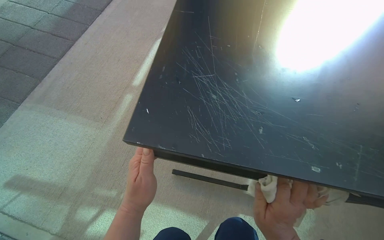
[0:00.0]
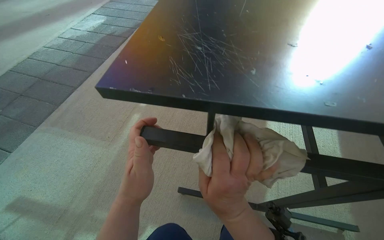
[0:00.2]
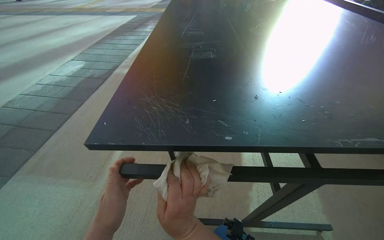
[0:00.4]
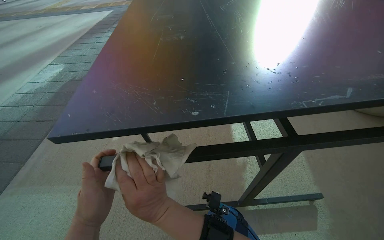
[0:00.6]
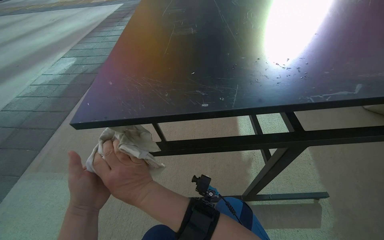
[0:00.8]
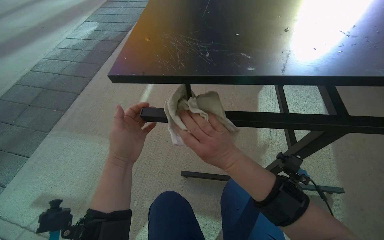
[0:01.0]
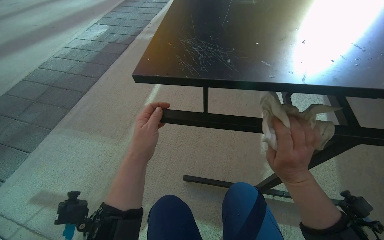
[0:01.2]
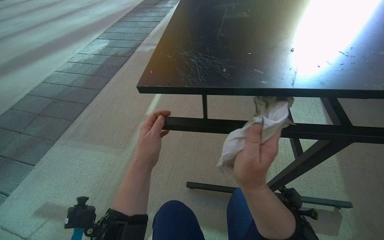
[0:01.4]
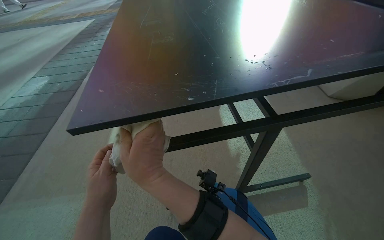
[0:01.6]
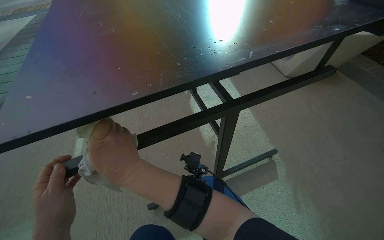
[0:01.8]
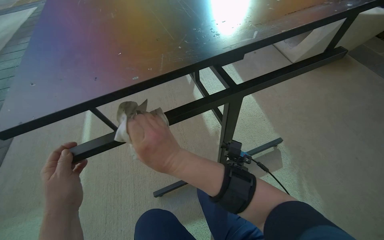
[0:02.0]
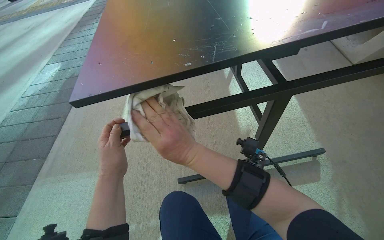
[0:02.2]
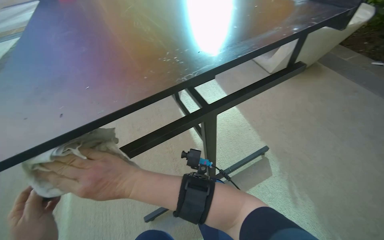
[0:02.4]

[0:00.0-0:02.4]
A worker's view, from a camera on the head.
Job: wiping surfaces.
The whole recording: Preparing cloth and wiping outdoor tables. The worker takes a cloth from the bucket, prepares it, and begins wiping multiple outdoor tables.
0:00.0 to 0:01.2: The view tilts some 15 degrees upward. The right hand reaches some 25 cm to the left, then returns.
0:01.2 to 0:02.4: The wearer's head swings some 35 degrees to the right.

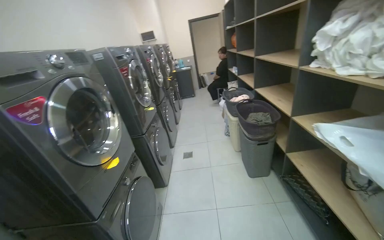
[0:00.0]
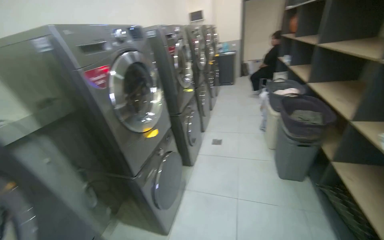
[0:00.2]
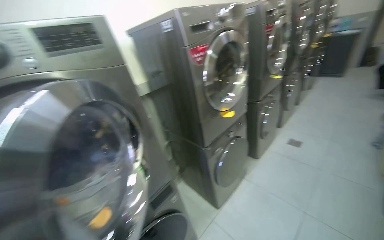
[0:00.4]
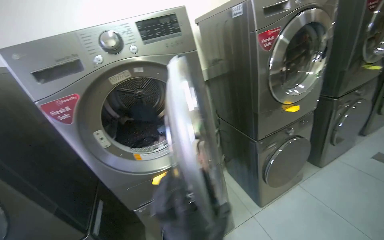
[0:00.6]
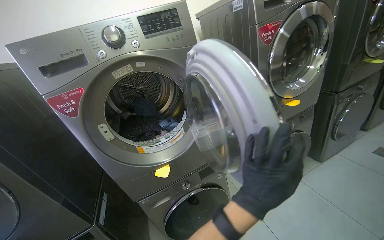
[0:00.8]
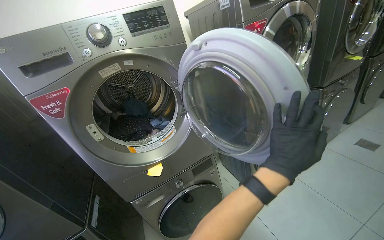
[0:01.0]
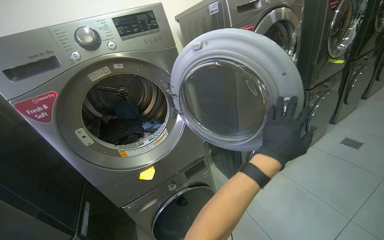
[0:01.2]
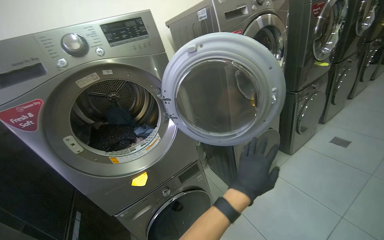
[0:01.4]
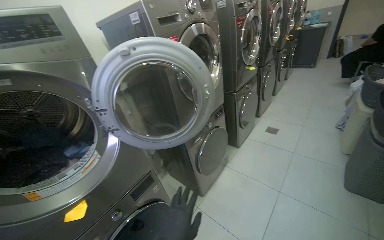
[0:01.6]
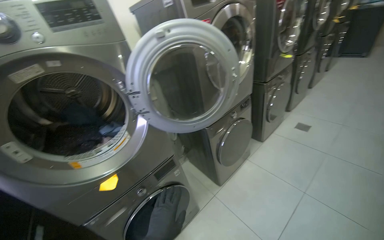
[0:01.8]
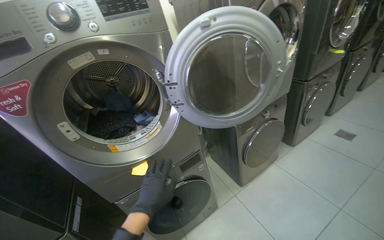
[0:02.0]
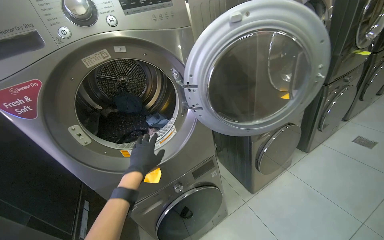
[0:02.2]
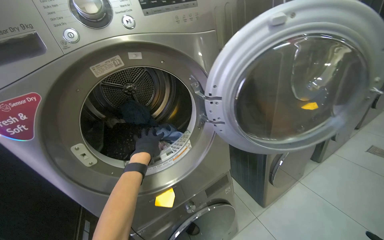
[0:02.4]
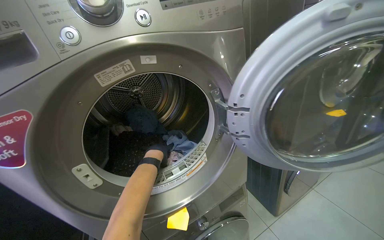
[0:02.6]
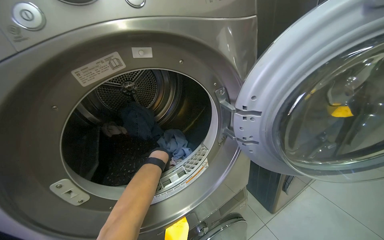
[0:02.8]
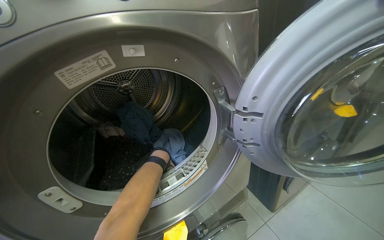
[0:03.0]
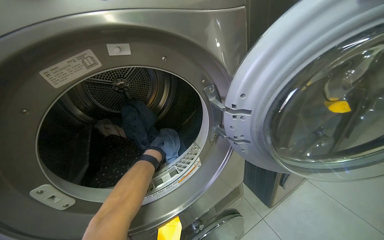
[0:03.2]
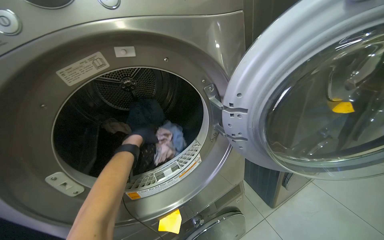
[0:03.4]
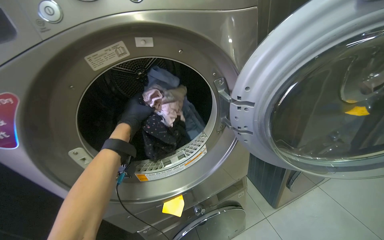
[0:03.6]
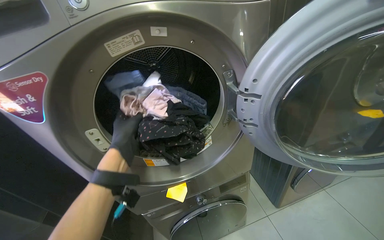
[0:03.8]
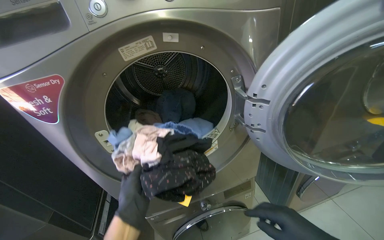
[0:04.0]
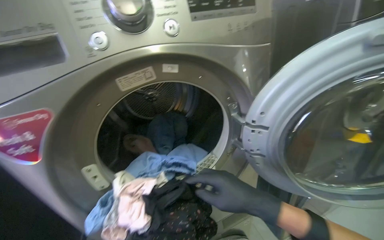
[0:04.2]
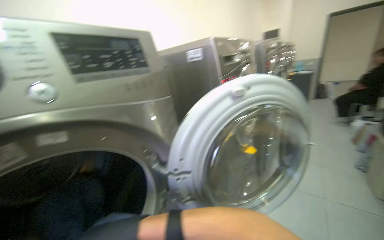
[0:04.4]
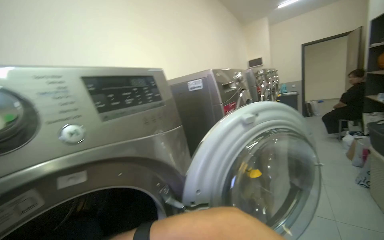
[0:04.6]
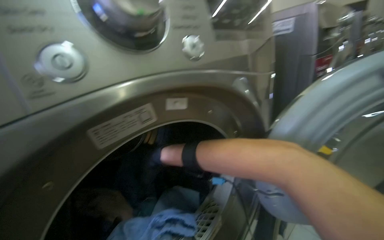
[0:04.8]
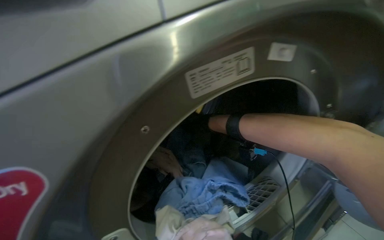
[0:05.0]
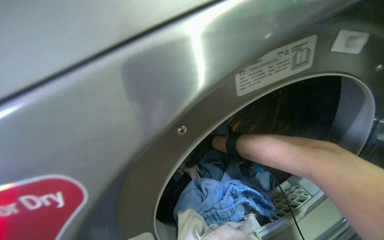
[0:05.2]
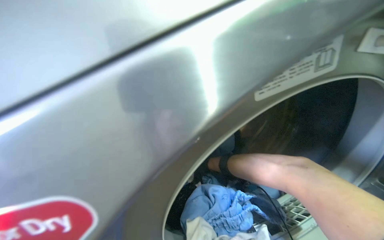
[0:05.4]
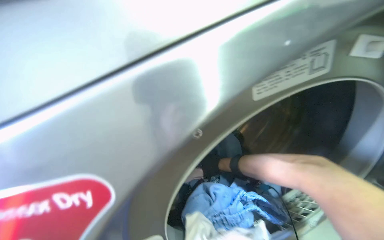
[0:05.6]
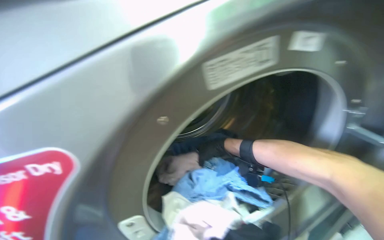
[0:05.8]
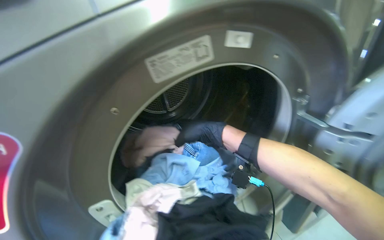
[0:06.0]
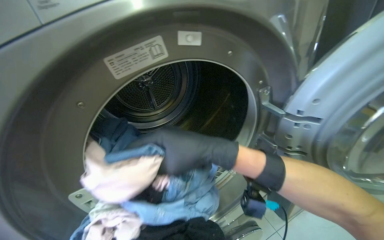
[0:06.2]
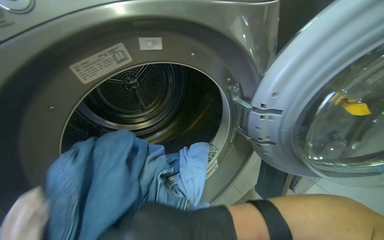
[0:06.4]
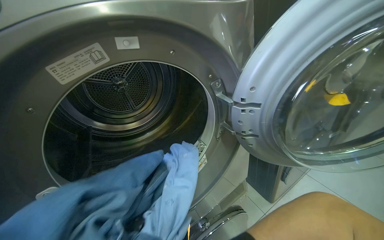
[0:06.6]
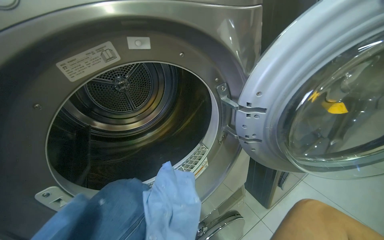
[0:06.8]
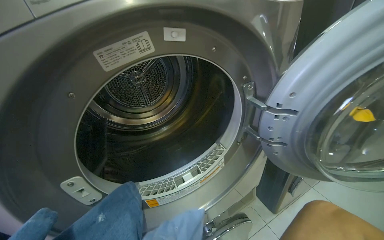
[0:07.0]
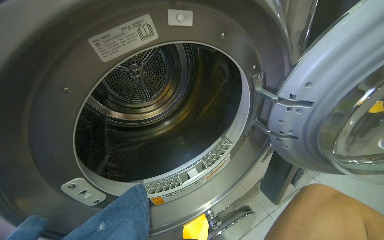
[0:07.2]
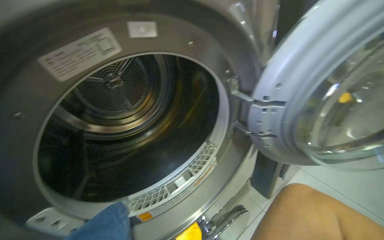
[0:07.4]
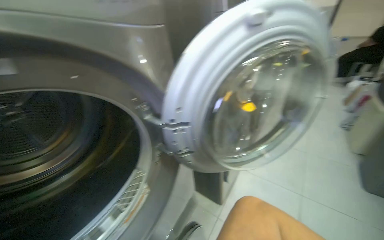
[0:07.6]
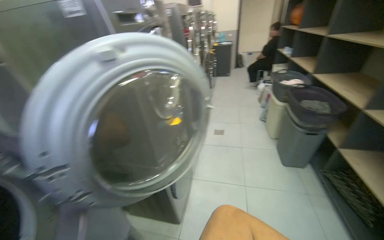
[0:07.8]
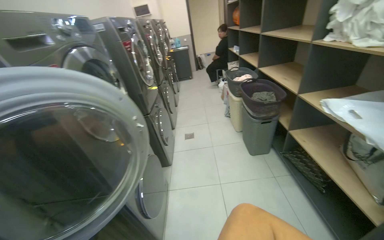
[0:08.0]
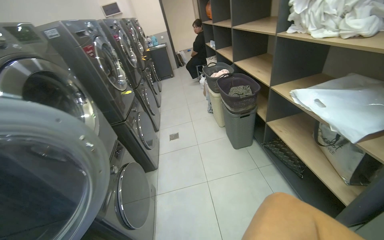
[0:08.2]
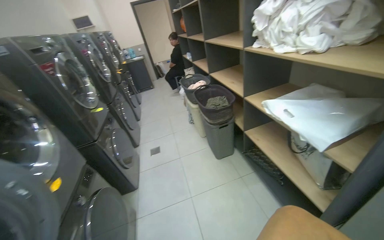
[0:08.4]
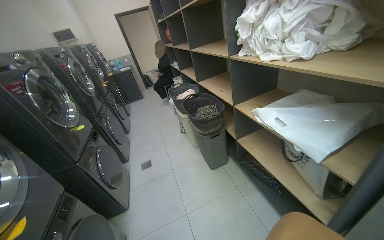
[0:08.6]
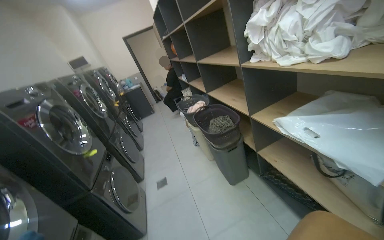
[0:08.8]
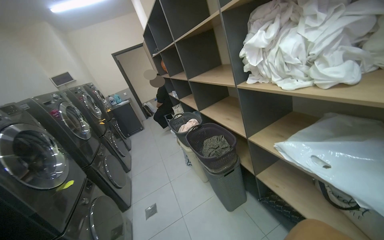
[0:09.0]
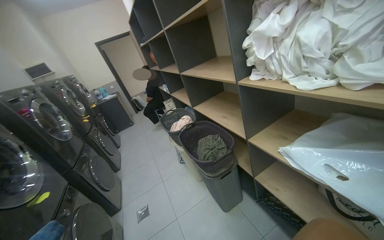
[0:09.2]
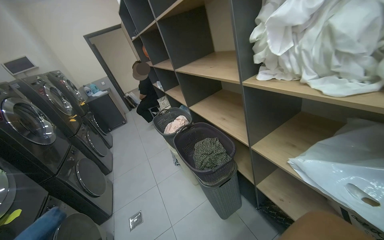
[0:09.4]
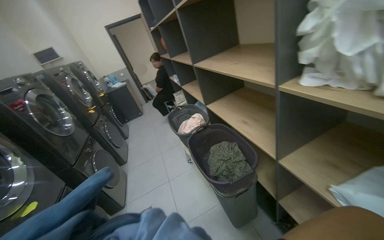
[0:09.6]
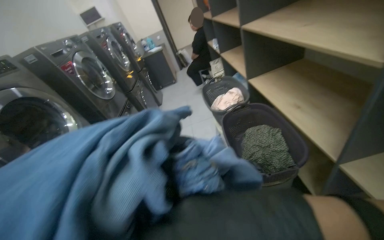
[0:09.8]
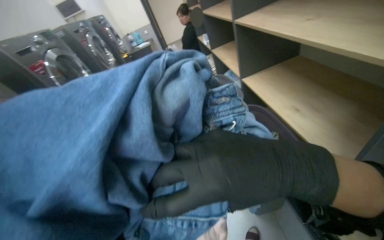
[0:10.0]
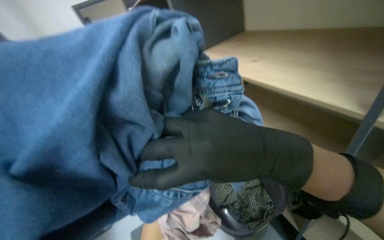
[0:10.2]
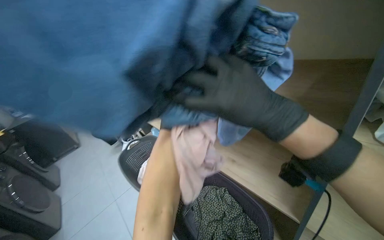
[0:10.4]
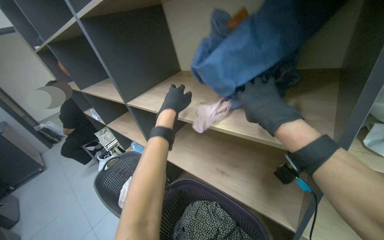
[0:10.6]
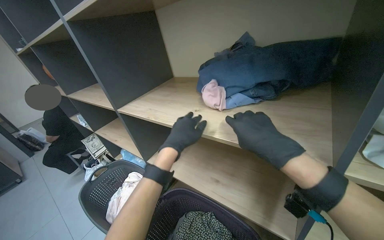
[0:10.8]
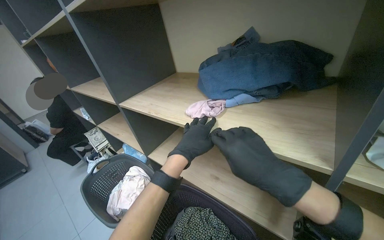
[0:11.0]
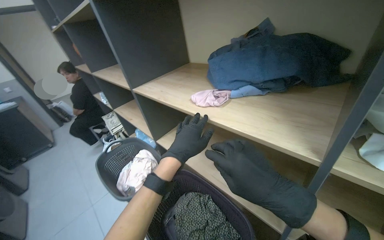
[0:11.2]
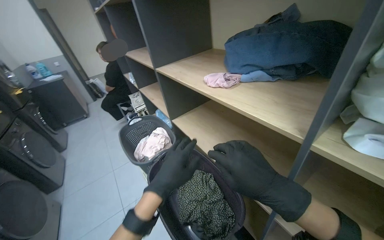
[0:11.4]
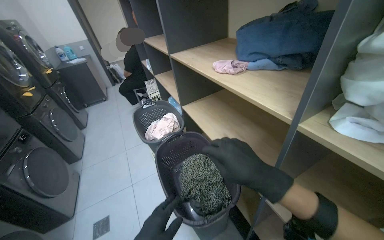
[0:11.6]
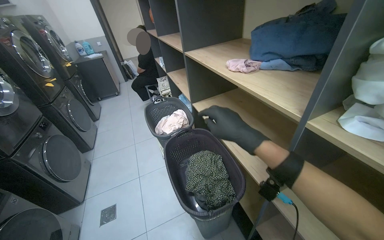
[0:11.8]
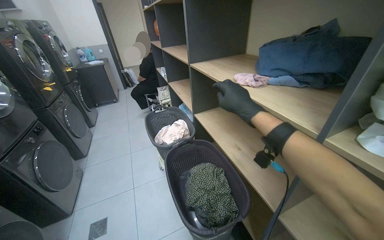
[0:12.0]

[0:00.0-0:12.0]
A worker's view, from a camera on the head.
Job: managing laundry.
The whole recording: Processing and organizing laundry. The worker removes clothes from dryers, cleans lint filters, transfers laundry between machines, and places clothes on shelves.
0:00.0 to 0:01.6: The head turns to the left by roughly 40 degrees.
0:01.6 to 0:03.0: The camera travels about 40 cm. The head turns to the left by roughly 20 degrees.
0:03.0 to 0:04.4: The view pans to the right by roughly 25 degrees. The camera pitches upward, by some 20 degrees.
0:04.4 to 0:06.0: The head rotates some 30 degrees to the left. The wearer looks about 20 degrees further downward.
0:06.0 to 0:07.6: The wearer looks some 30 degrees further to the right.
0:07.6 to 0:09.0: The wearer moves some 80 cm. The head rotates approximately 60 degrees to the right. The camera pitches upward, by some 20 degrees.
0:09.0 to 0:10.4: The wearer moves about 70 cm. The camera pitches downward, by approximately 15 degrees.
0:10.4 to 0:12.0: The right hand moves farther from the camera, approximately 10 cm, and goes down the picture and returns, some 15 cm each way.

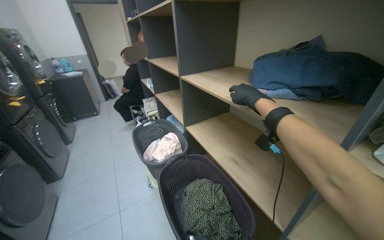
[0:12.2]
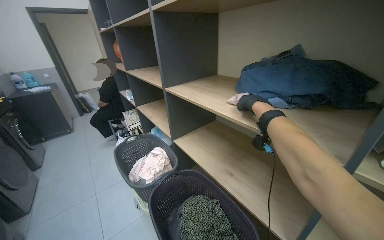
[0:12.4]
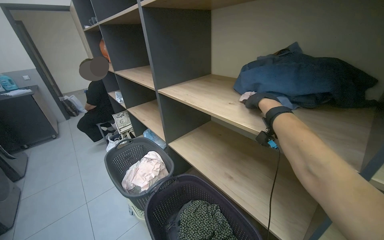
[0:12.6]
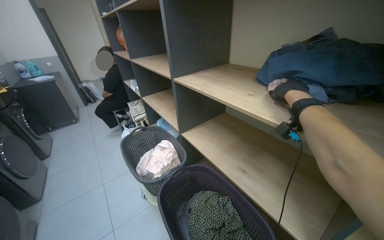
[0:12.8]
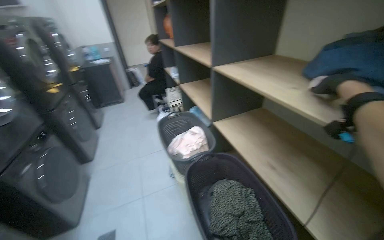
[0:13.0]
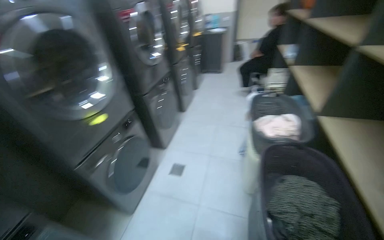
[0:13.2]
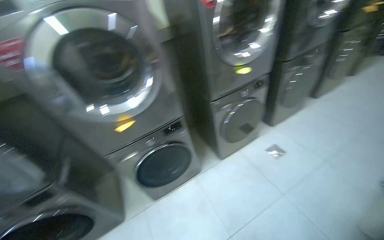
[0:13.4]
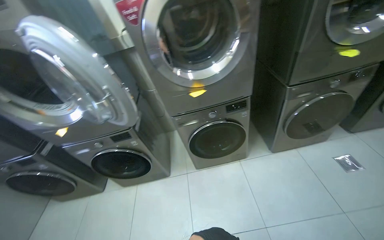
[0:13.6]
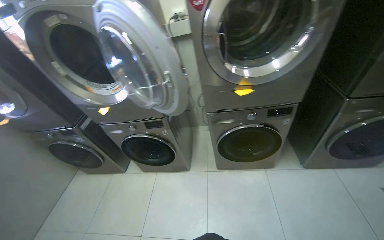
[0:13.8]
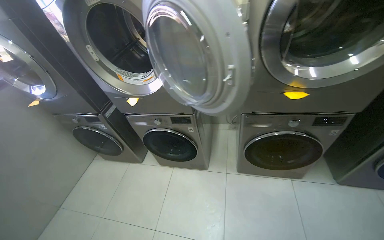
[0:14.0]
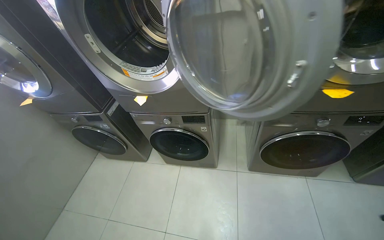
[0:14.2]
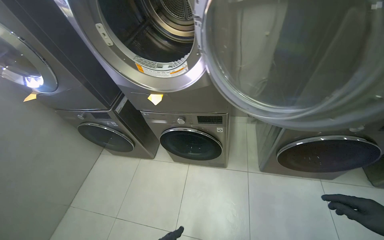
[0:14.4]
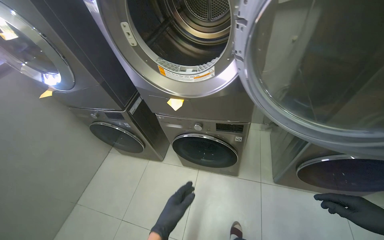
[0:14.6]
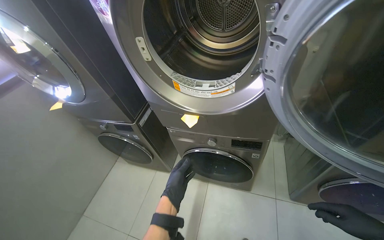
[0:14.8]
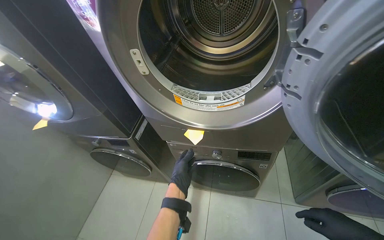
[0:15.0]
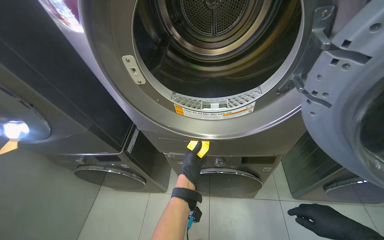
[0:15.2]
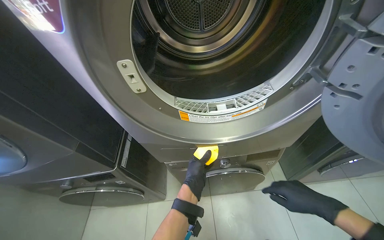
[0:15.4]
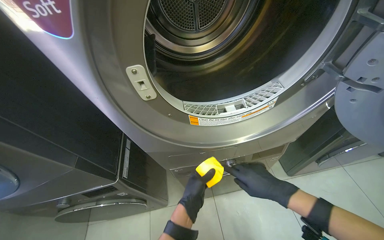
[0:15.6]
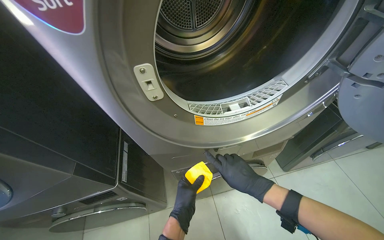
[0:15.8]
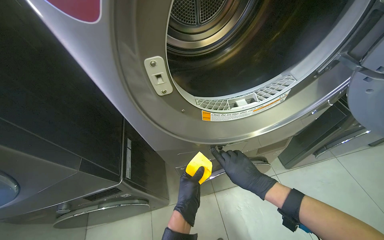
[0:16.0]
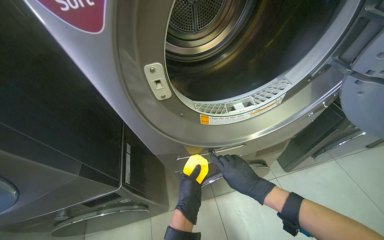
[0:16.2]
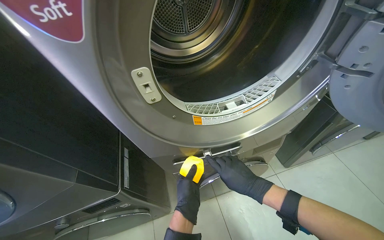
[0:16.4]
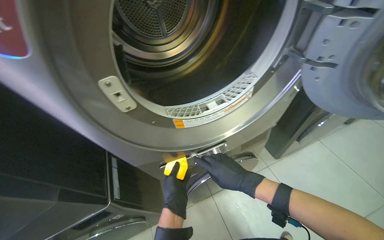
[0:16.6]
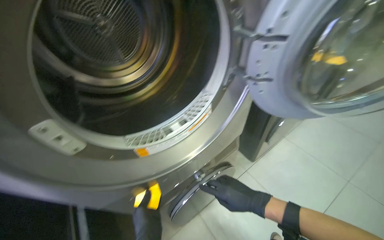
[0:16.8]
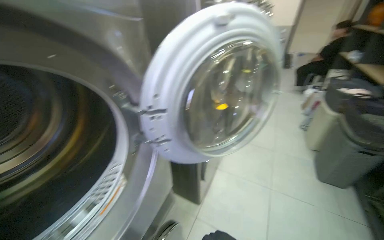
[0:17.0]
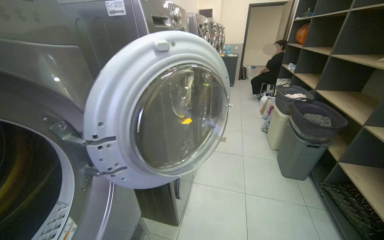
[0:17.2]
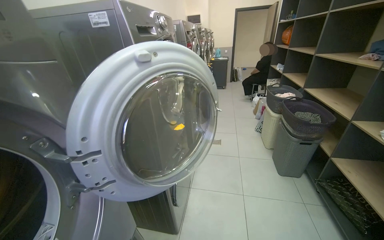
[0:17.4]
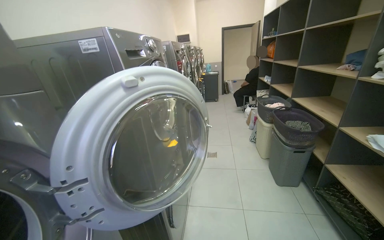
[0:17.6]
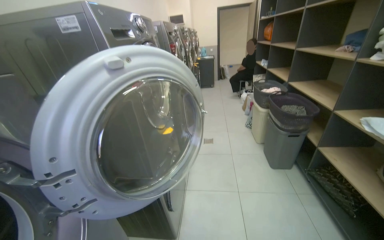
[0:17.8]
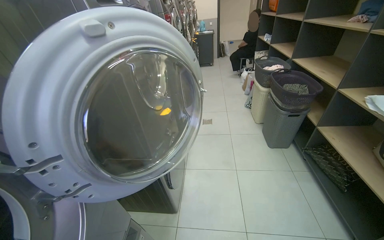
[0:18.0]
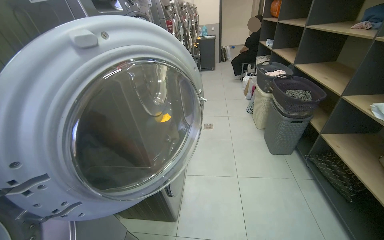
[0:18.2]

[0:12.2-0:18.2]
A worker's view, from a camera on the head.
Job: managing laundry.
The whole recording: Processing and organizing laundry. The worker removes clothes from dryers, cleans lint filters, transfers laundry between machines, and places clothes on shelves.
0:12.2 to 0:13.8: The camera travels about 50 cm. The head turns to the left by about 120 degrees. The camera pitches downward, by approximately 30 degrees.
0:13.8 to 0:15.2: The head travels some 80 cm.
0:15.2 to 0:16.6: The wearer looks about 30 degrees further to the right.
0:16.6 to 0:18.2: The head rotates some 40 degrees to the right.
